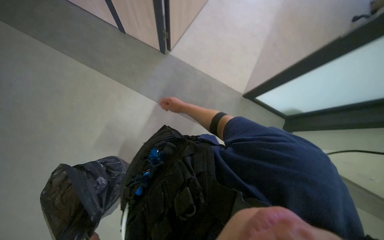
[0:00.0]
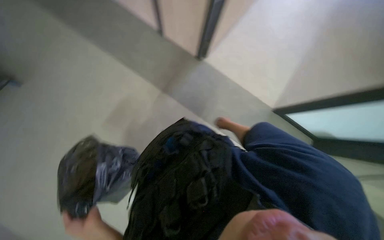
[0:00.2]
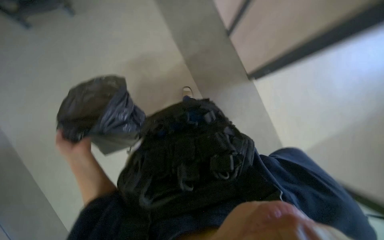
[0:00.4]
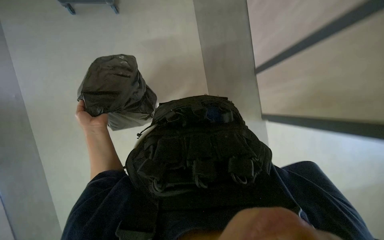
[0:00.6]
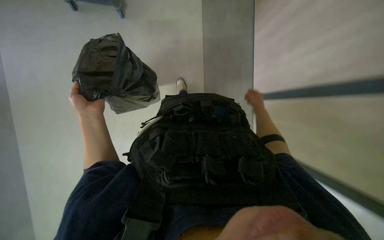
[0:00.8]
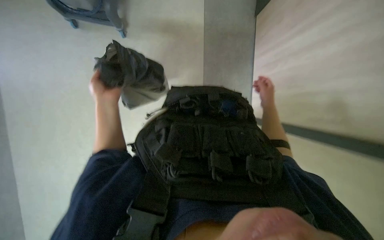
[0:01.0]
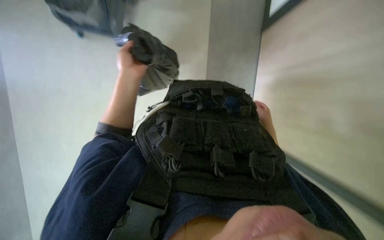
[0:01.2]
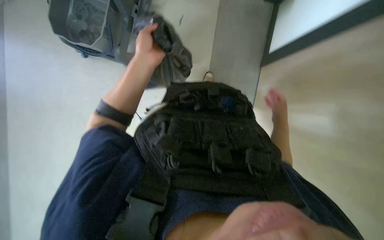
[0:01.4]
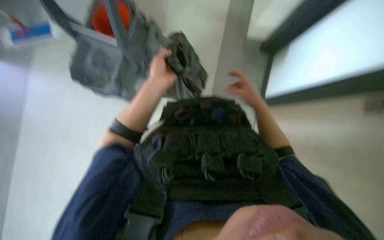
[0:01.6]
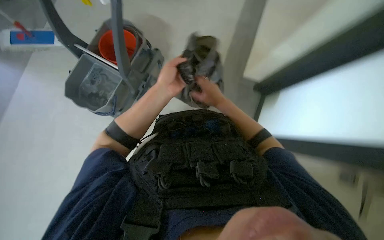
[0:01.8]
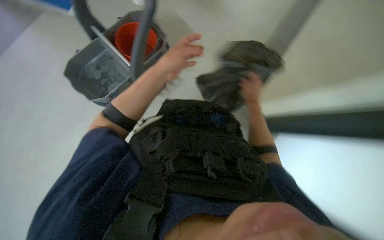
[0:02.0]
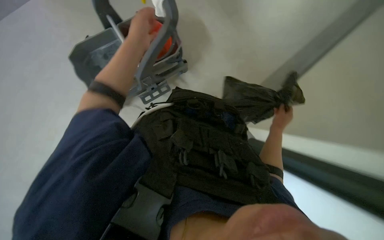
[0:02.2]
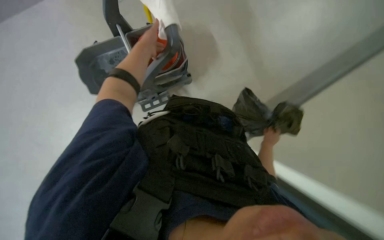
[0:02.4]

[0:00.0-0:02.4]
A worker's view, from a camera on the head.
Job: managing trash.
The whole recording: Collecting and managing trash. The worker collects items from the desk and puts them into a trash bag.
0:00.0 to 0:01.2: The head turns to the left by approximately 50 degrees.
0:01.2 to 0:02.4: The right hand travels to the left and back again, some 15 cm each way. The left hand heads up the picture, covering about 10 cm.

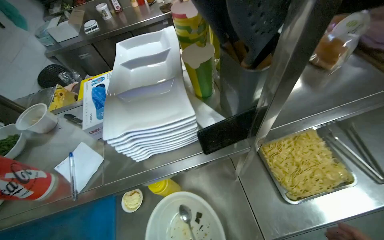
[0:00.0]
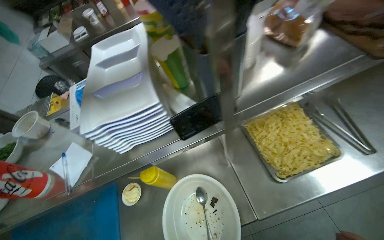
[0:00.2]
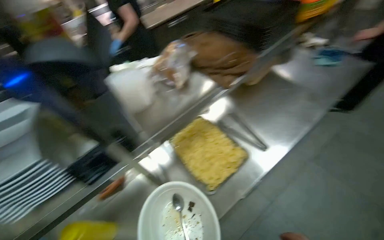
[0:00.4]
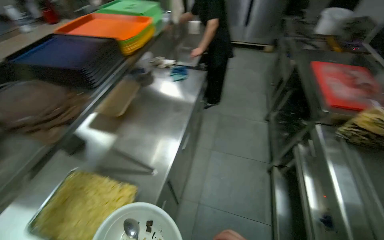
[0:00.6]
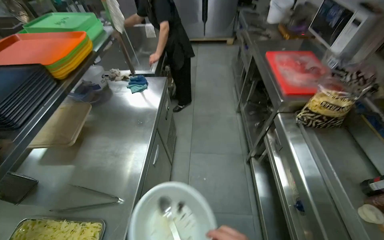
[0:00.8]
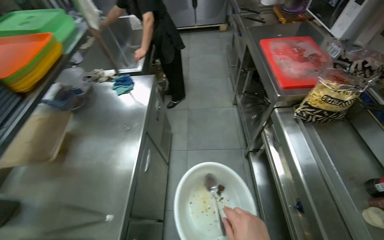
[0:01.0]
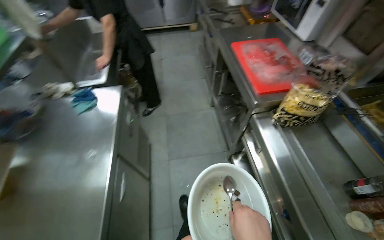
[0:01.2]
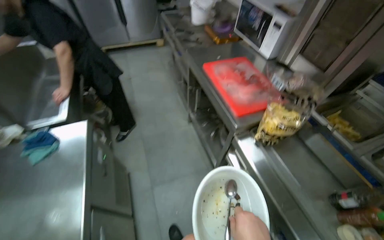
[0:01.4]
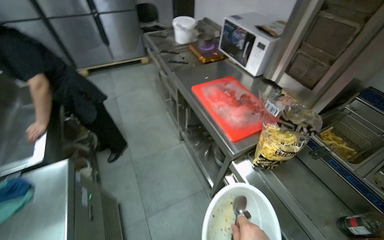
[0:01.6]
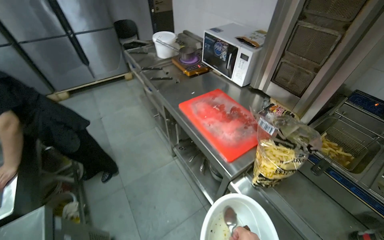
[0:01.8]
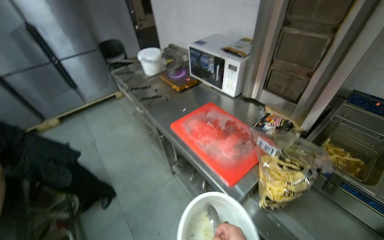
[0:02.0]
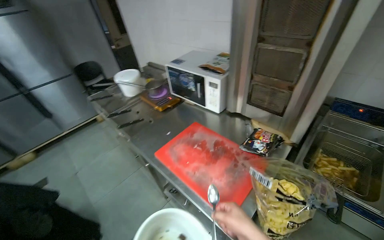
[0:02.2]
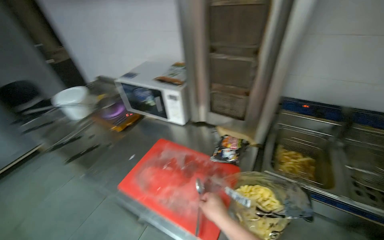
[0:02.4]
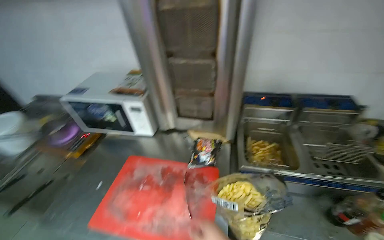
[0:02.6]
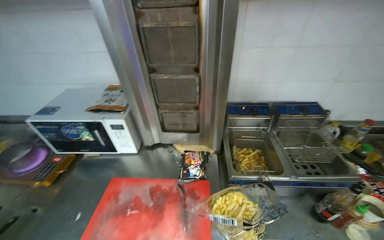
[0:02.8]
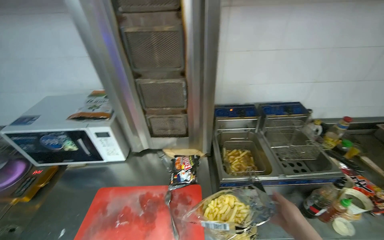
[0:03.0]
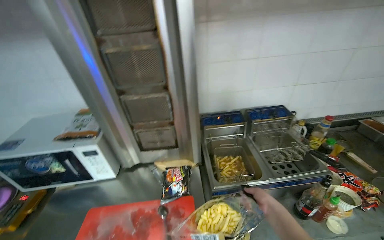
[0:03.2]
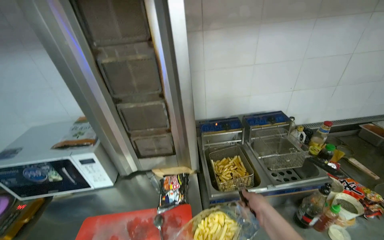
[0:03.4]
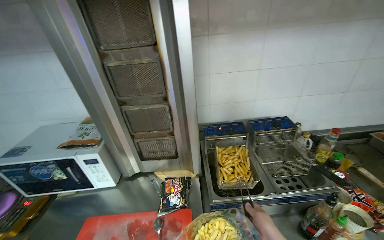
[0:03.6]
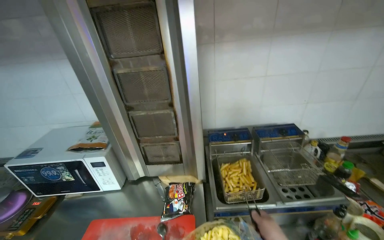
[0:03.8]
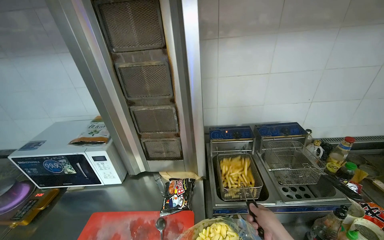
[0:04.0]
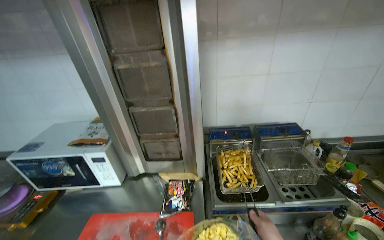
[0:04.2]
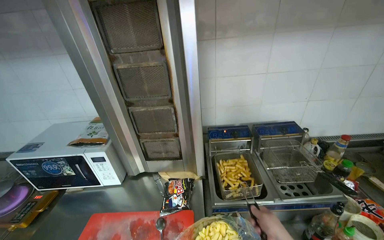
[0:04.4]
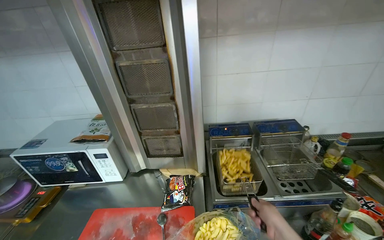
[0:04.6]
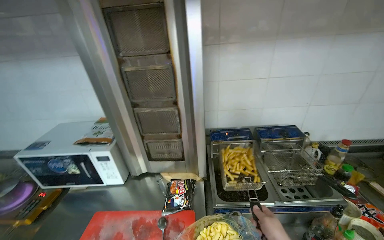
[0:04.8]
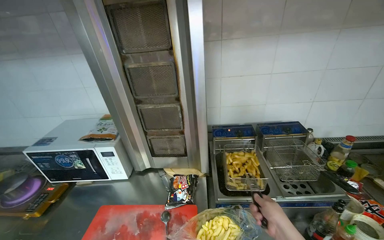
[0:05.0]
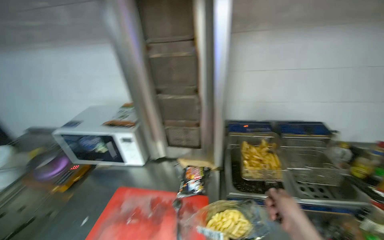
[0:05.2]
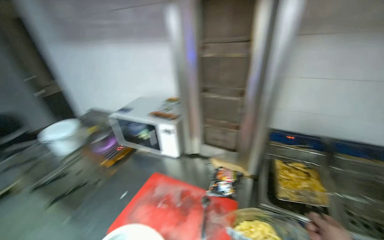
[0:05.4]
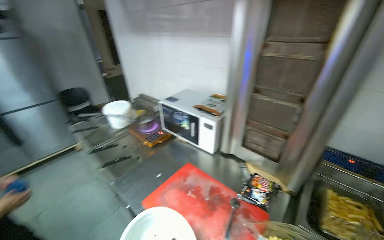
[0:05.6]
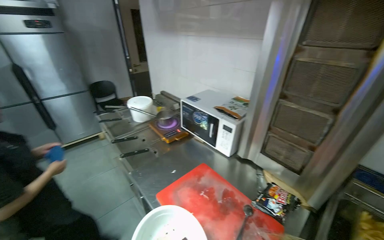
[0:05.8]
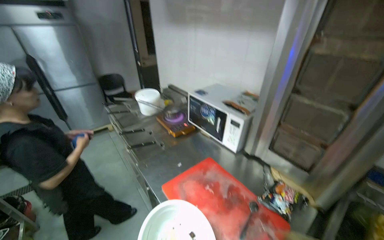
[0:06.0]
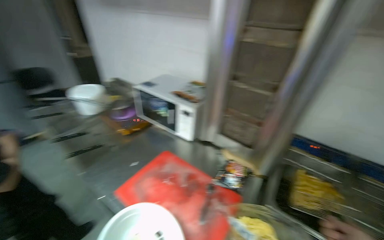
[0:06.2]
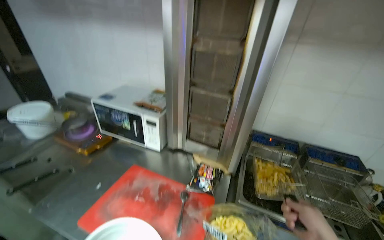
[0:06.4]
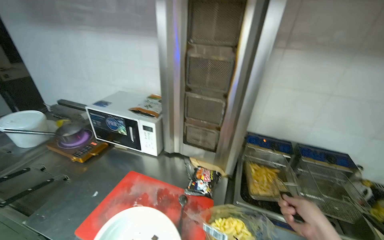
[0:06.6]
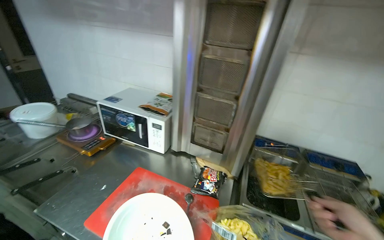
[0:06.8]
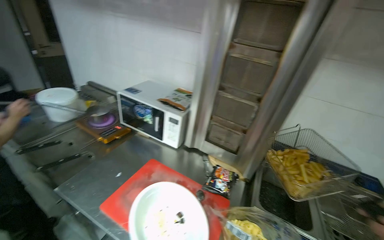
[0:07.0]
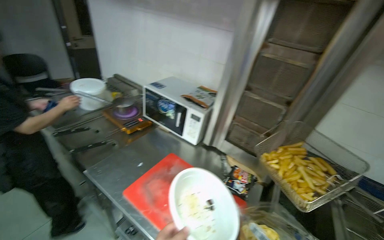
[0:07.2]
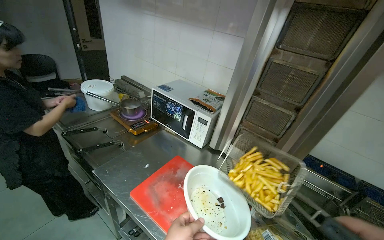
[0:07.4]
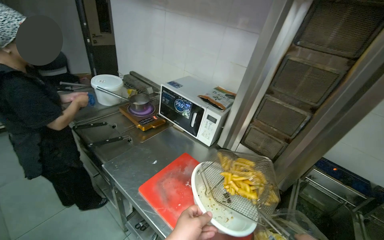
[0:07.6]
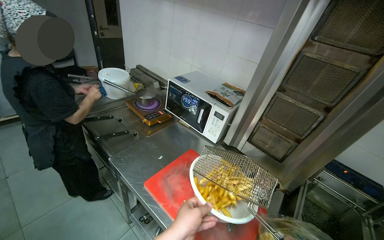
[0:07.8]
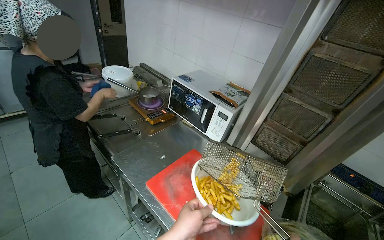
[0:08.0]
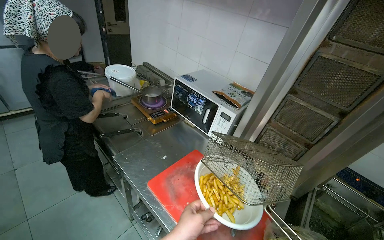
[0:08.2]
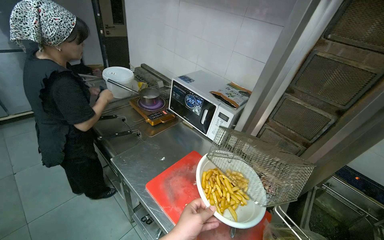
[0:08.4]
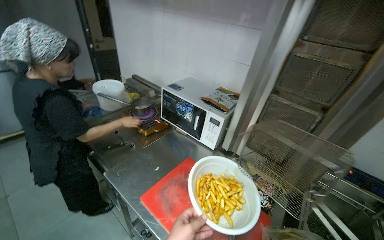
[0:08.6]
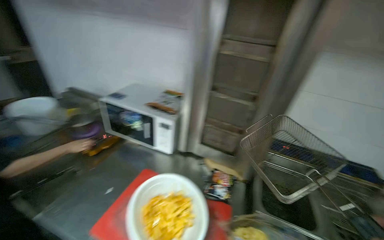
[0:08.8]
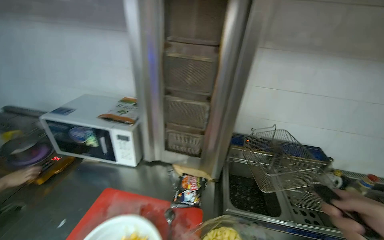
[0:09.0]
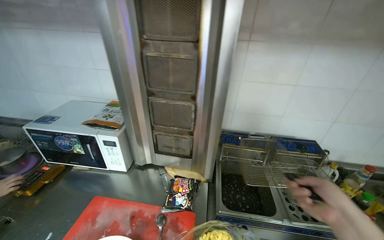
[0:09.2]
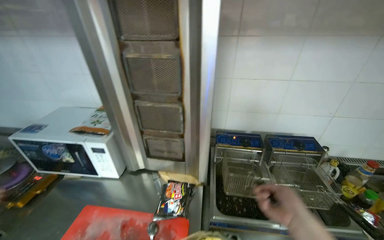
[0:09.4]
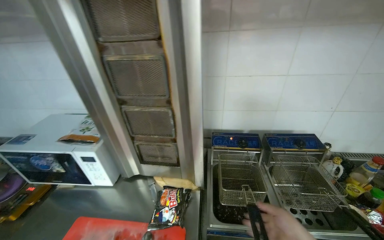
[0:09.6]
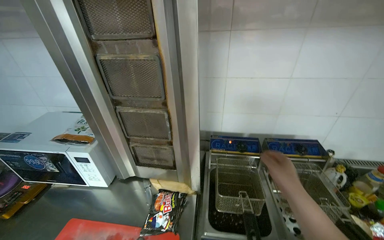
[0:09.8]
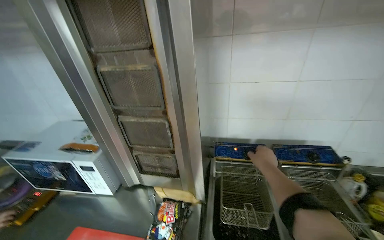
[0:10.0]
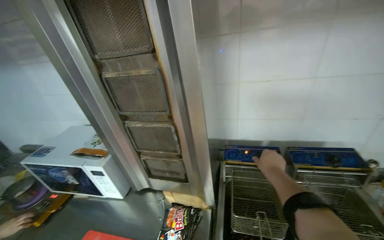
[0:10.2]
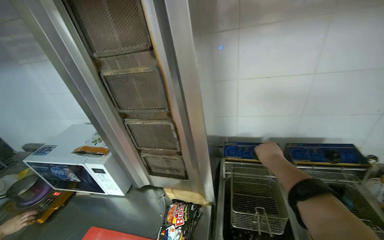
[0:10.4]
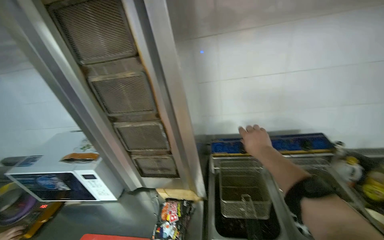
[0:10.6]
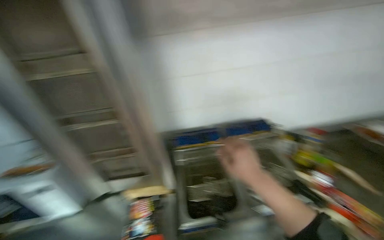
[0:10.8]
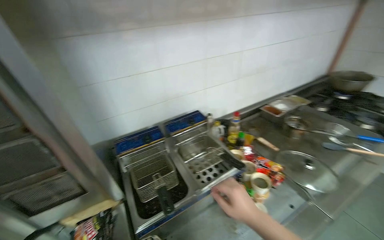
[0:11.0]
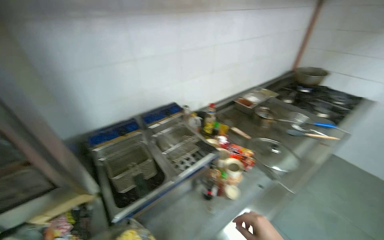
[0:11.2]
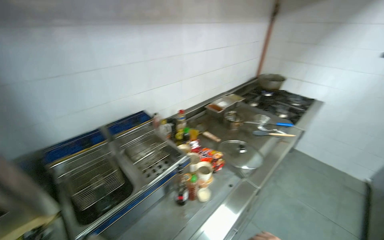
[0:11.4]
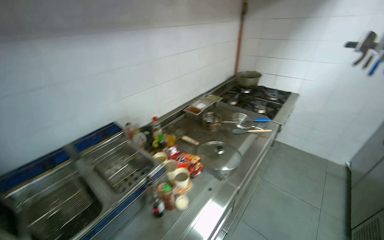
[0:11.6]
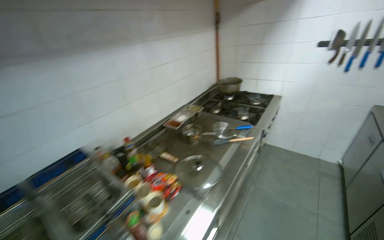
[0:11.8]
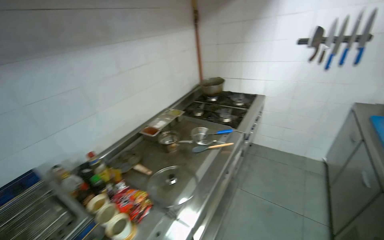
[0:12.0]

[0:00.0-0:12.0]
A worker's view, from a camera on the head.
Job: preparing food.
The whole recording: Seasoning french fries. The worker transfers french fries from the fryer into a bowl and adds seasoning.
0:00.0 to 0:01.6: The camera travels approximately 1 m. The wearer looks about 100 degrees further to the right. The wearer looks roughly 20 degrees further upward.
0:01.6 to 0:03.0: The wearer moves about 50 cm. The wearer looks roughly 65 degrees further to the right. The wearer looks approximately 15 degrees further upward.
0:04.4 to 0:06.0: The head turns to the left by approximately 50 degrees.
0:06.0 to 0:07.6: The camera sweeps to the right, by about 15 degrees.
0:07.6 to 0:09.0: The head rotates approximately 25 degrees to the right.
0:10.4 to 0:12.0: The camera travels some 70 cm. The head turns to the right by about 70 degrees.

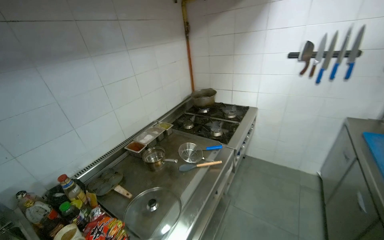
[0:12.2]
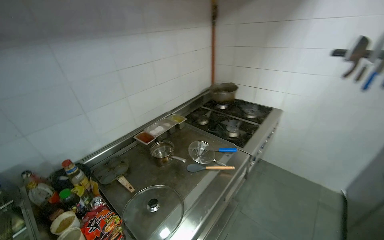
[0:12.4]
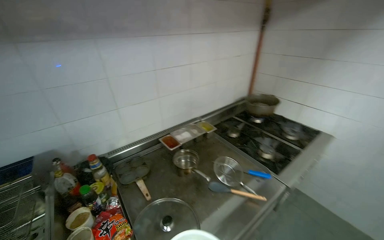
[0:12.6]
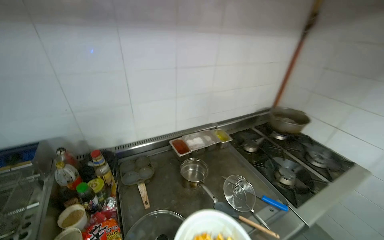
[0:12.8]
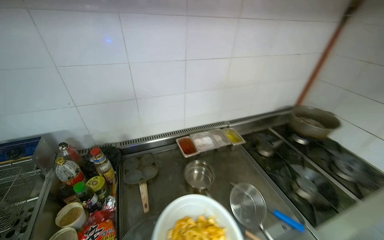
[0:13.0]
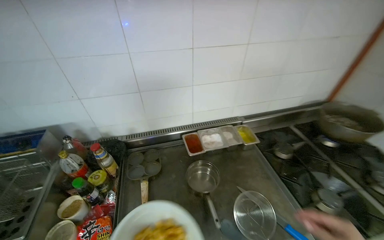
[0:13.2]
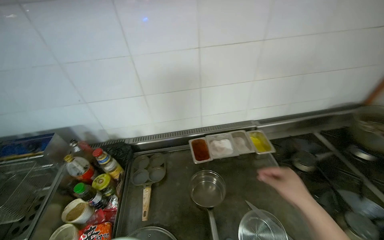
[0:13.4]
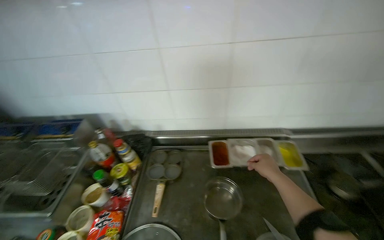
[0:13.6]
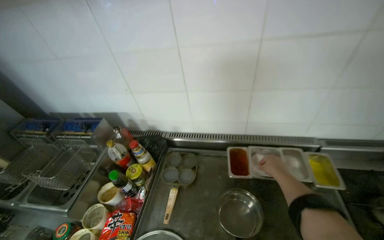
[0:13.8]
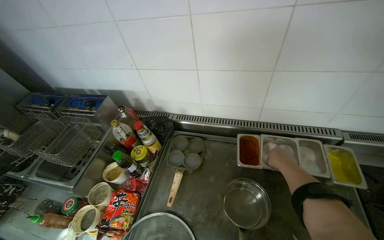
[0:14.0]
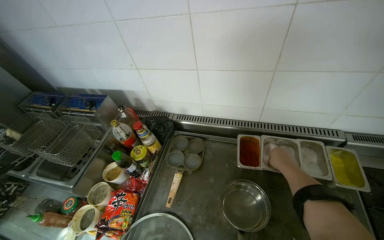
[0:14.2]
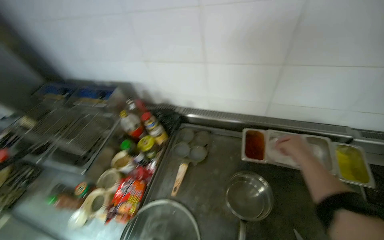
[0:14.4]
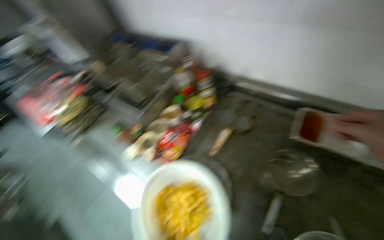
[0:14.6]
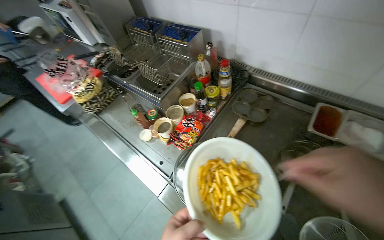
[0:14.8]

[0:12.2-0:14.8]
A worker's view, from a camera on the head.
Job: preparing food.
The whole recording: Seasoning french fries. The worker transfers french fries from the fryer into a bowl and adds seasoning.
0:12.2 to 0:13.4: The head travels approximately 60 cm. The wearer's head swings approximately 50 degrees to the left. The view tips downward by about 10 degrees.
0:13.4 to 0:14.8: The head rotates about 45 degrees to the left. The view tips downward by some 25 degrees.

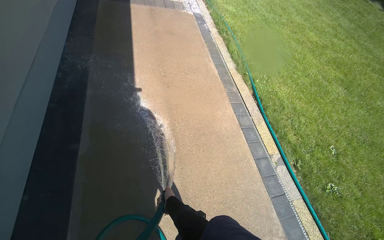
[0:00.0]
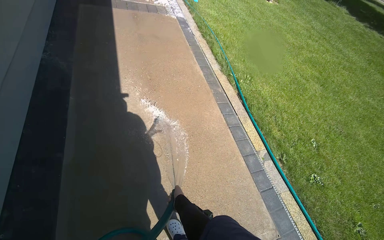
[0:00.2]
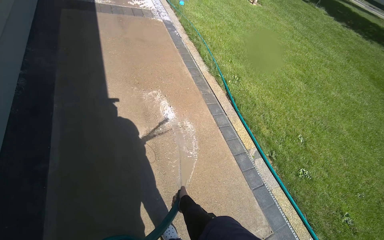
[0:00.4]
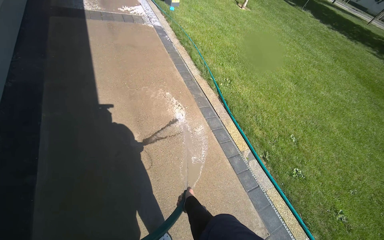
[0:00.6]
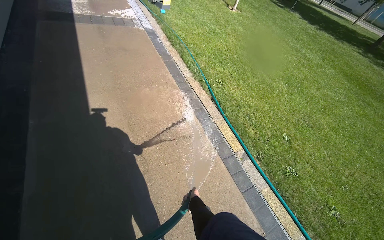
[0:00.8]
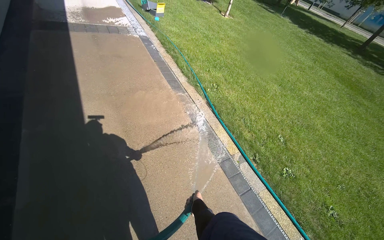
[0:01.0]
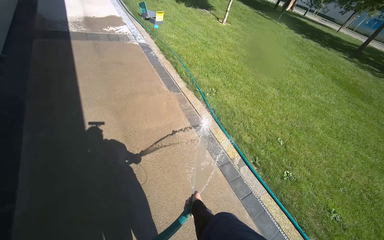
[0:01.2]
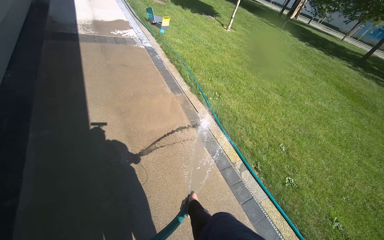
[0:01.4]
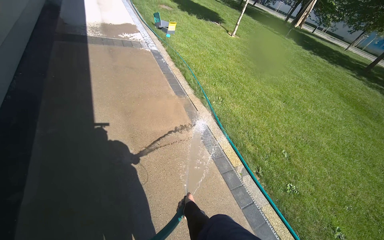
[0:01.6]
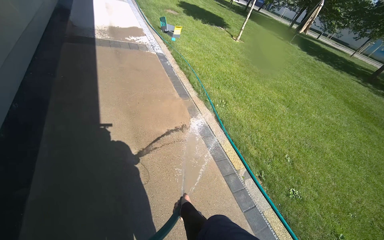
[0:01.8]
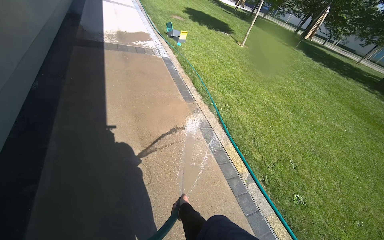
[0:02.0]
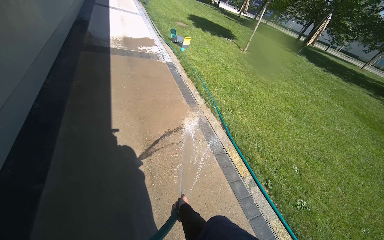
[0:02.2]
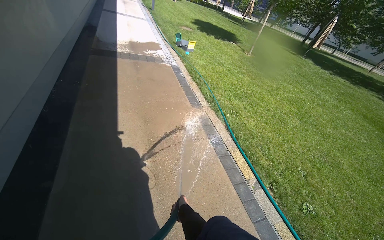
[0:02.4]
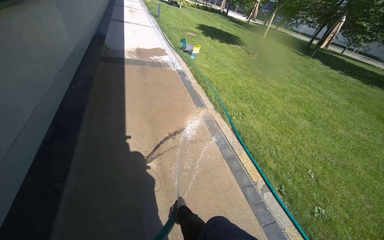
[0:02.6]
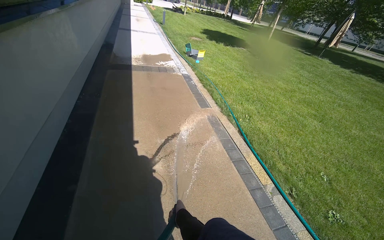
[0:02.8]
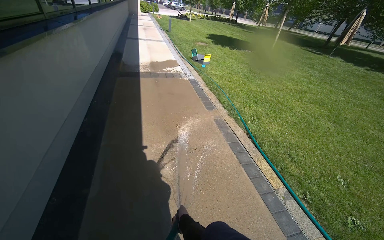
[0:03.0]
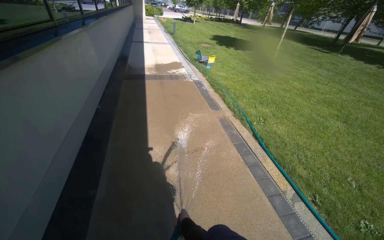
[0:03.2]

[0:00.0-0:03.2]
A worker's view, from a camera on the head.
Job: wiping surfaces.
The whole recording: Spraying water on sidewalk. The worker sprays water onto the sidewalk with a hose.
0:00.0 to 0:01.6: The right hand goes about 25 cm to the right.
